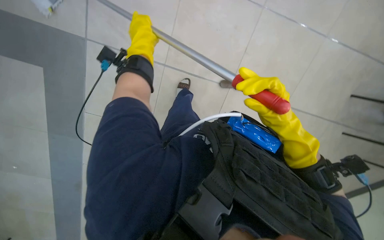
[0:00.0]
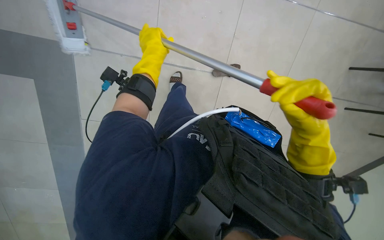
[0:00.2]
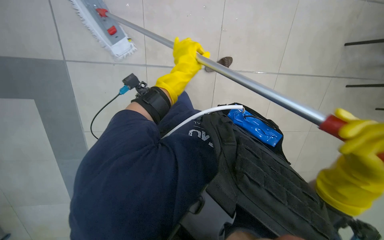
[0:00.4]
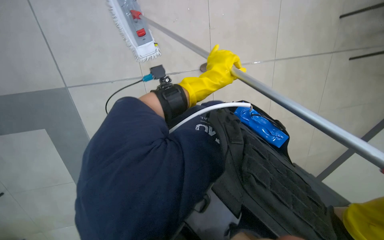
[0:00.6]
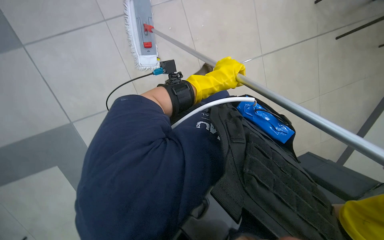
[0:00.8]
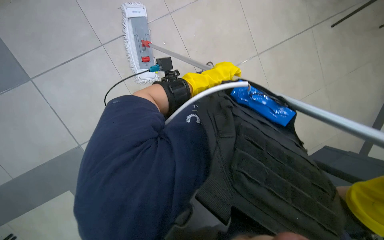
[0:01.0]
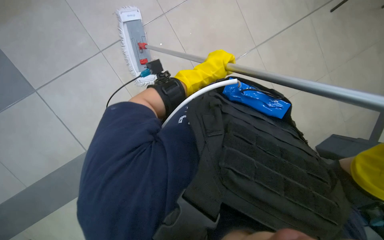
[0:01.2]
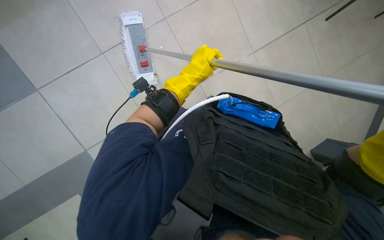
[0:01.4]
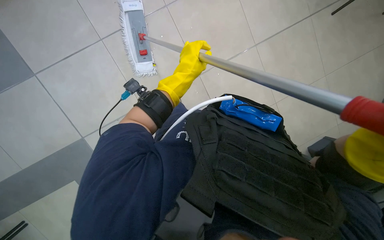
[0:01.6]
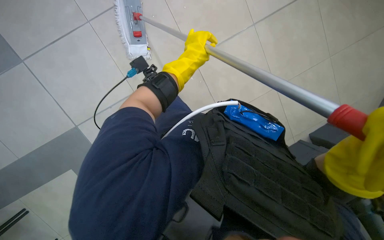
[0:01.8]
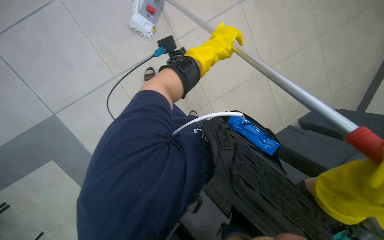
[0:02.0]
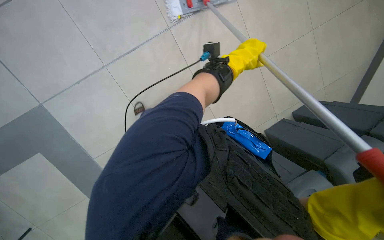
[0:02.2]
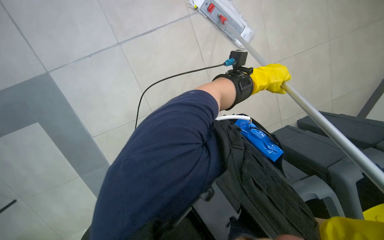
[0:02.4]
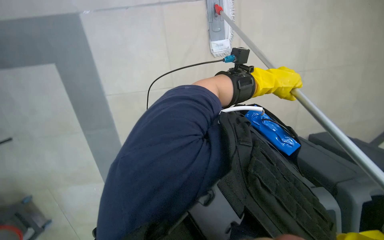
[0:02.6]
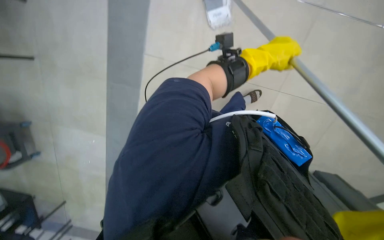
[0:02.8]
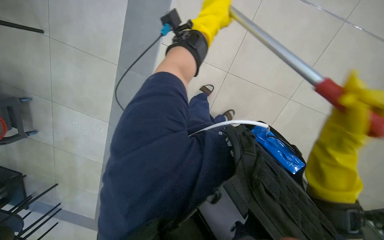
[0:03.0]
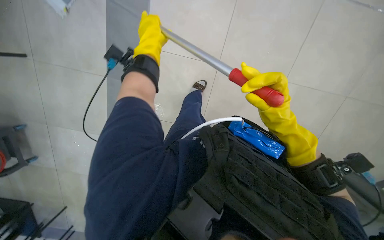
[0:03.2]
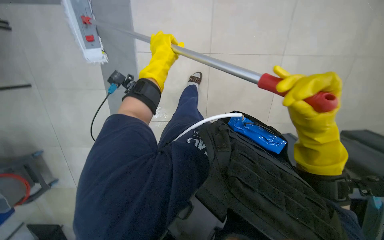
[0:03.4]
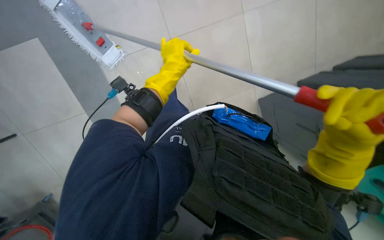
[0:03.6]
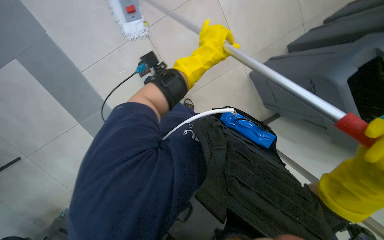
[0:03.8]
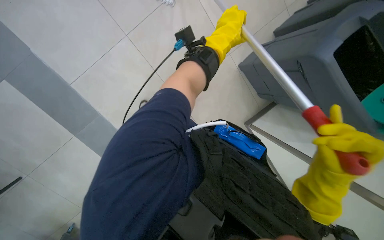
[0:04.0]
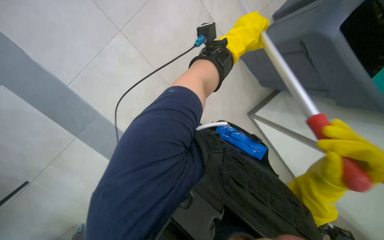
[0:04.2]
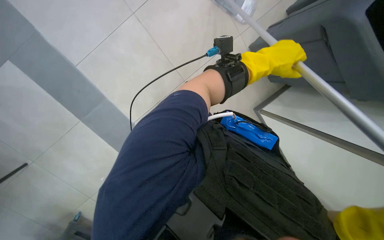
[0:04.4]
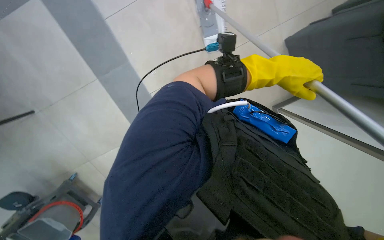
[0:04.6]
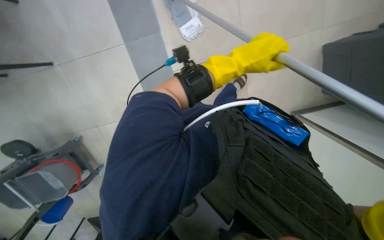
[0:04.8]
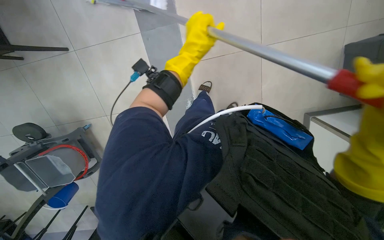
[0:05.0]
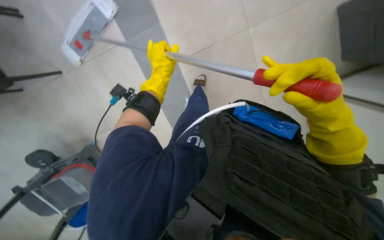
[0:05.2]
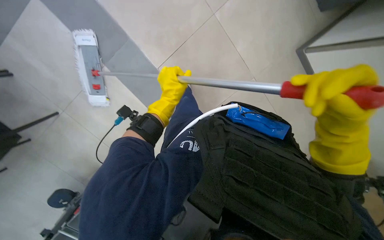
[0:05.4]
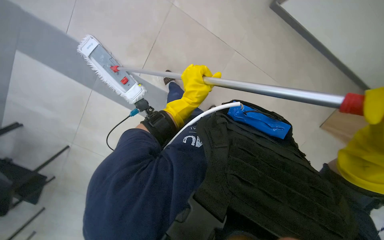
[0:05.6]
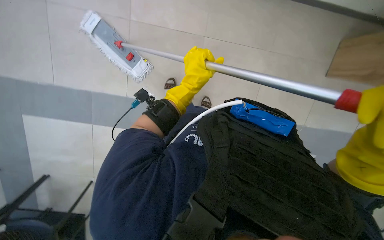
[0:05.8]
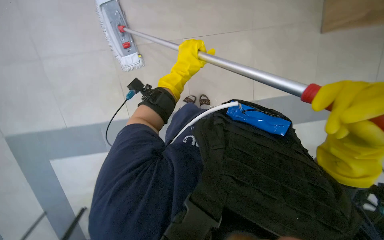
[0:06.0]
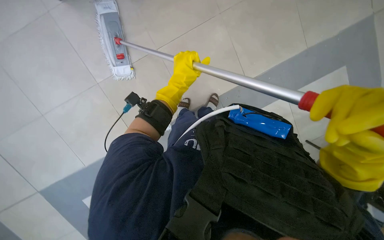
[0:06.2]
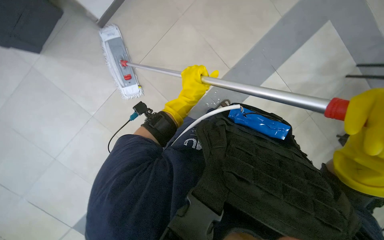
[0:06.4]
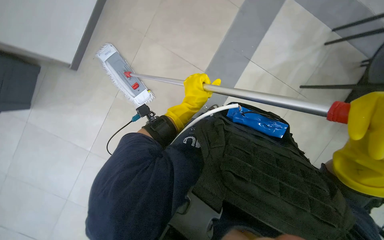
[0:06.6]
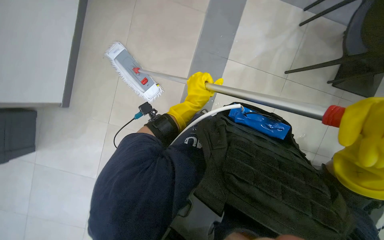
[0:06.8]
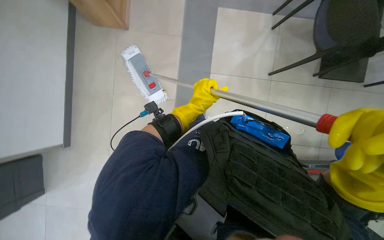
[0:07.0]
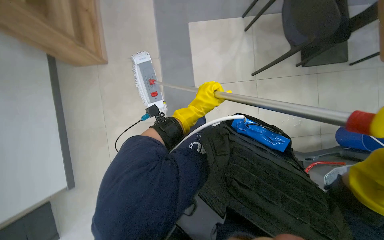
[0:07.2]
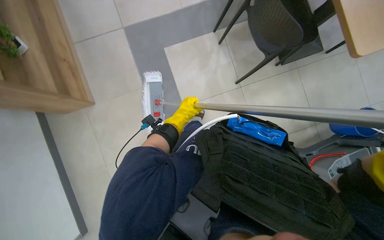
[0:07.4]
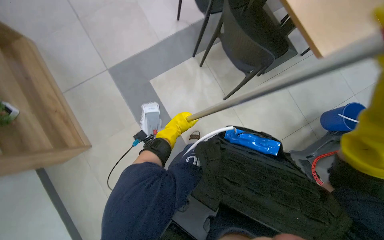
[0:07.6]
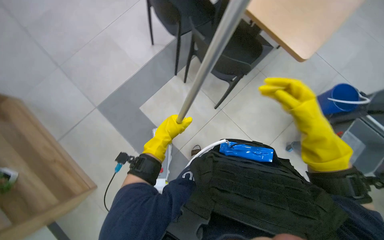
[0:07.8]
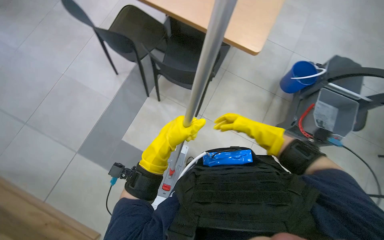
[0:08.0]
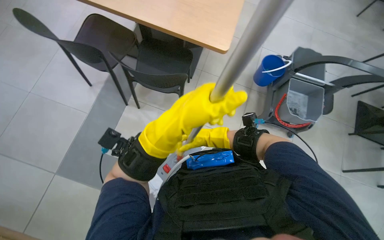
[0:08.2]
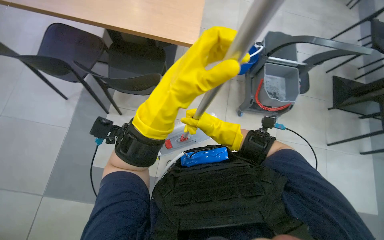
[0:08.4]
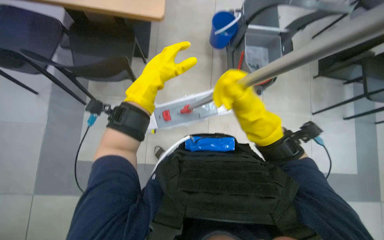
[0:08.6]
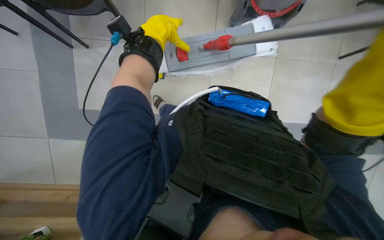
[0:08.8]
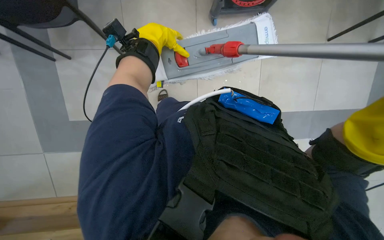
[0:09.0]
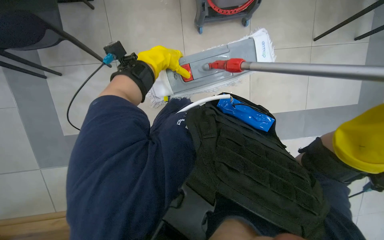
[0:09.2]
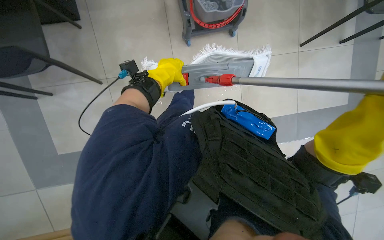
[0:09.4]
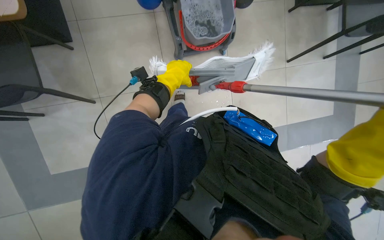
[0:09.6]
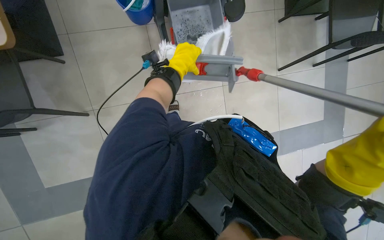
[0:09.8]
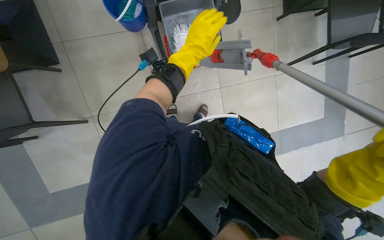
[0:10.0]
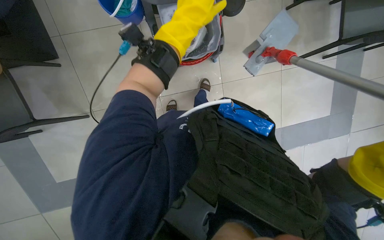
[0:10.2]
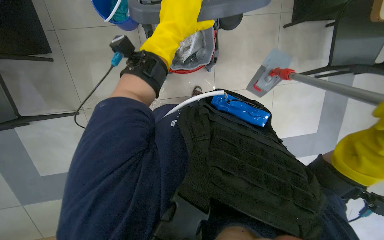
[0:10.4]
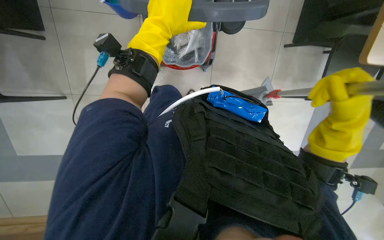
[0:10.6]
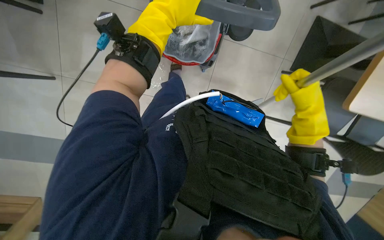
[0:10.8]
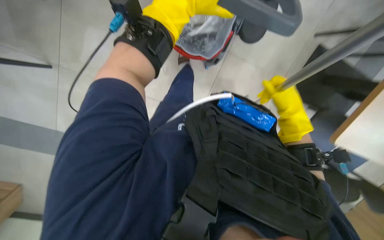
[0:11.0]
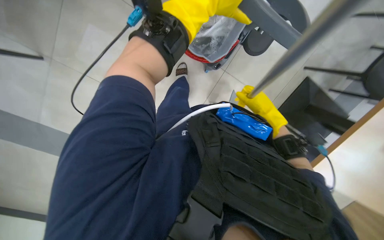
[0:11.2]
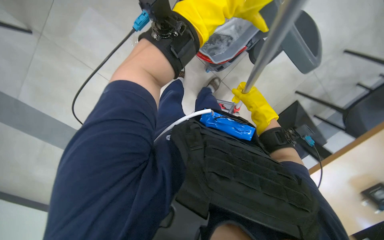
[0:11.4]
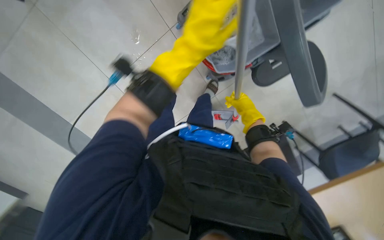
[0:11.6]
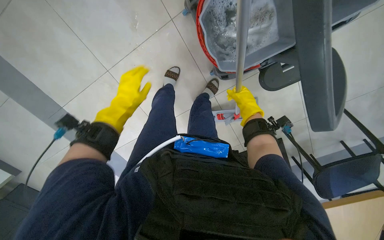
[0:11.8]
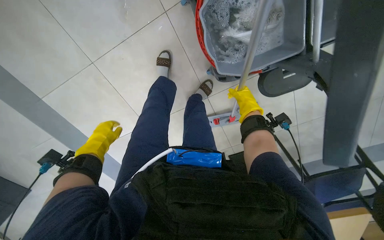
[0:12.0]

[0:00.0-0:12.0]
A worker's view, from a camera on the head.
Job: mopping floor.
The whole recording: Mopping the floor. The worker mops the floor with a mop, periodically dipping it into a bucket on a cleaning cart.
0:00.0 to 0:01.6: The left hand shifts roughly 20 cm down the picture and to the right.
0:01.6 to 0:03.0: The camera pitches downward, by some 15 degrees. The scene rotates clockwise by about 25 degrees. The left hand moves up the picture, some 15 cm, and reaches approximately 10 cm to the right, then returns.
0:03.0 to 0:04.4: The left hand is displaced to the right by approximately 15 cm.
0:04.4 to 0:06.0: The camera sweeps to the left, by approximately 20 degrees. The camera pitches downward, by roughly 25 degrees.
0:06.0 to 0:07.6: The camera pitches upward, by about 20 degrees.
0:07.6 to 0:09.0: The head rotates roughly 45 degrees to the right.
0:10.4 to 0:12.0: The camera is aimed approximately 15 degrees further to the right. The scene rotates clockwise by about 40 degrees.

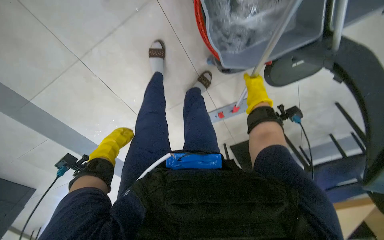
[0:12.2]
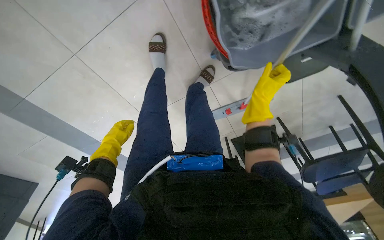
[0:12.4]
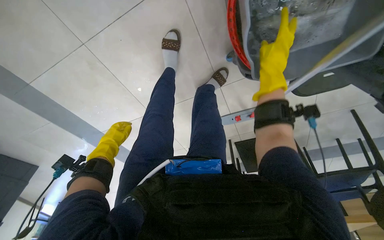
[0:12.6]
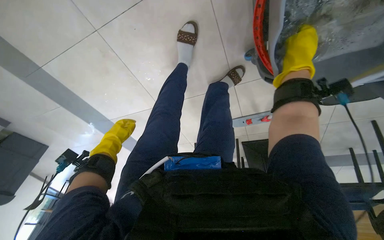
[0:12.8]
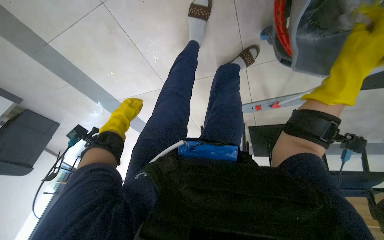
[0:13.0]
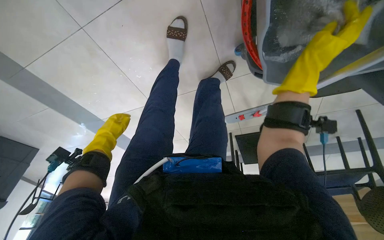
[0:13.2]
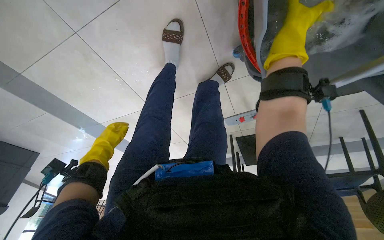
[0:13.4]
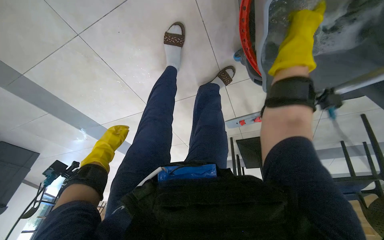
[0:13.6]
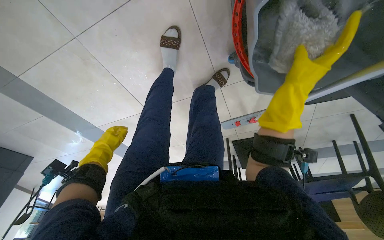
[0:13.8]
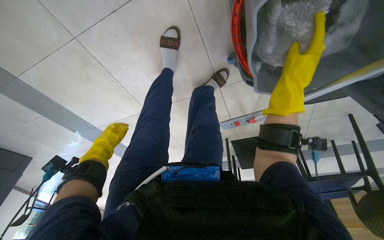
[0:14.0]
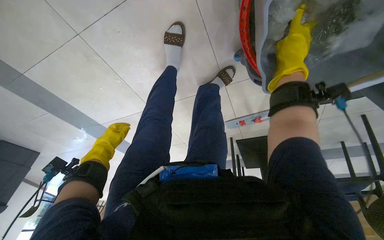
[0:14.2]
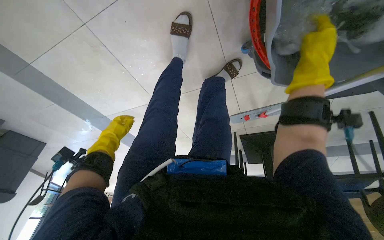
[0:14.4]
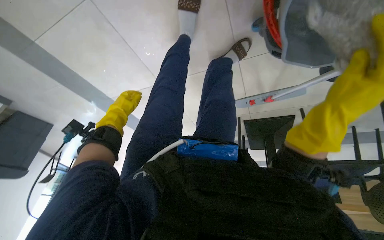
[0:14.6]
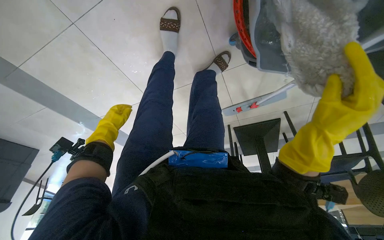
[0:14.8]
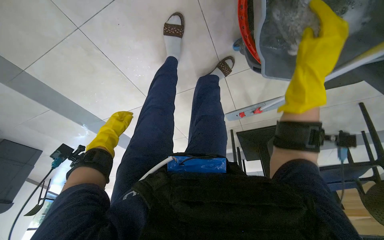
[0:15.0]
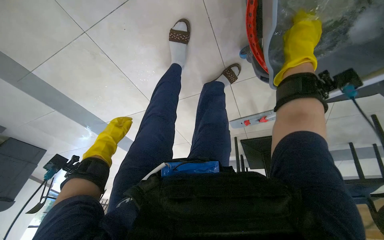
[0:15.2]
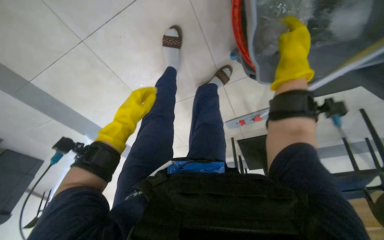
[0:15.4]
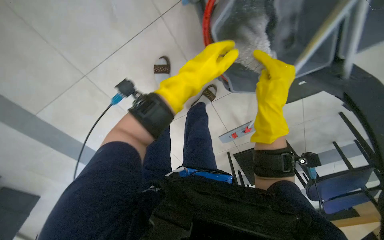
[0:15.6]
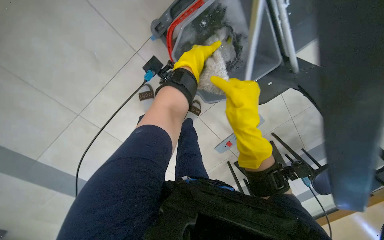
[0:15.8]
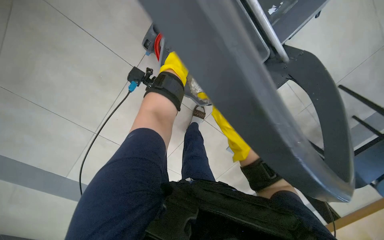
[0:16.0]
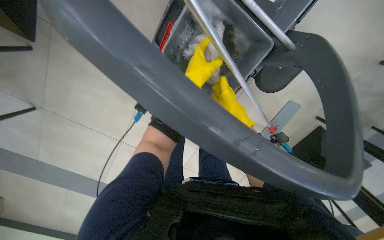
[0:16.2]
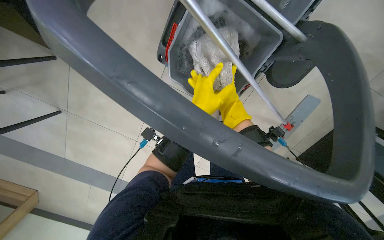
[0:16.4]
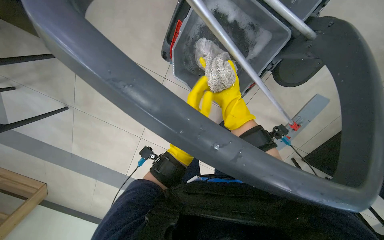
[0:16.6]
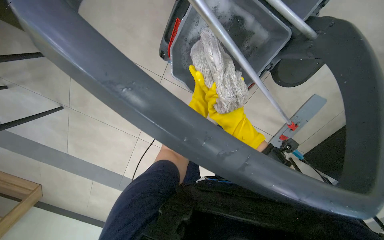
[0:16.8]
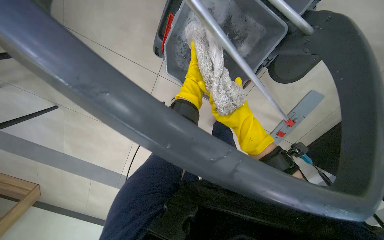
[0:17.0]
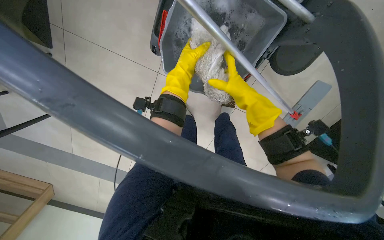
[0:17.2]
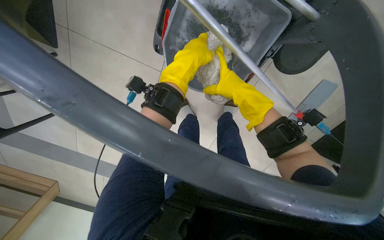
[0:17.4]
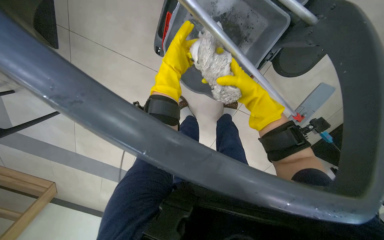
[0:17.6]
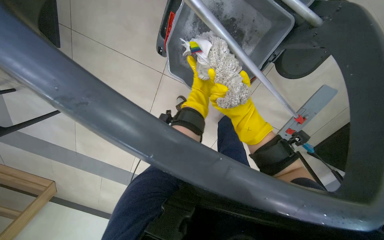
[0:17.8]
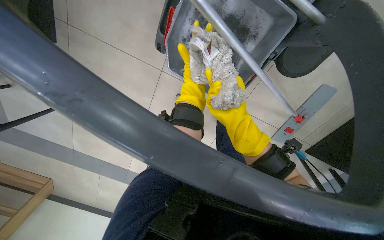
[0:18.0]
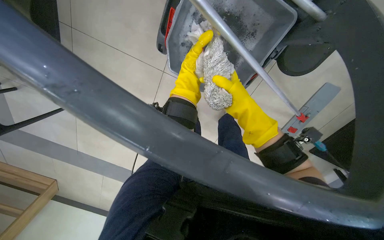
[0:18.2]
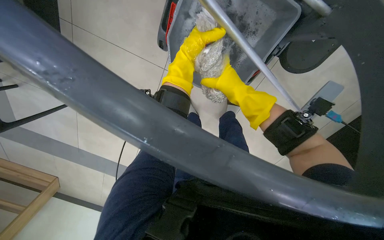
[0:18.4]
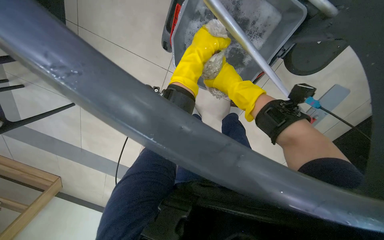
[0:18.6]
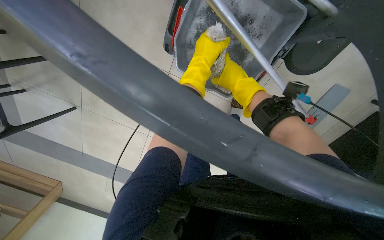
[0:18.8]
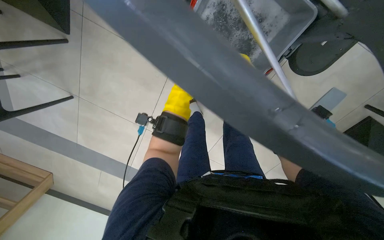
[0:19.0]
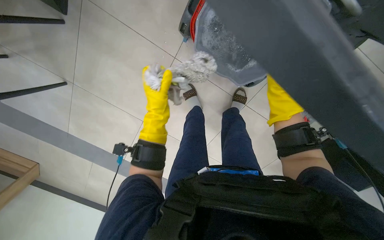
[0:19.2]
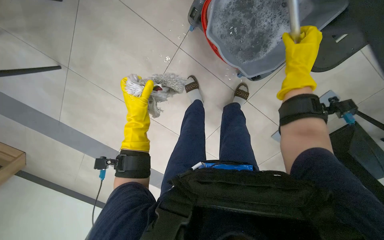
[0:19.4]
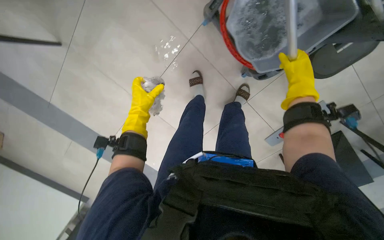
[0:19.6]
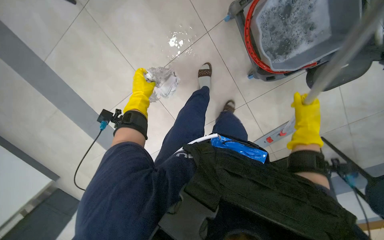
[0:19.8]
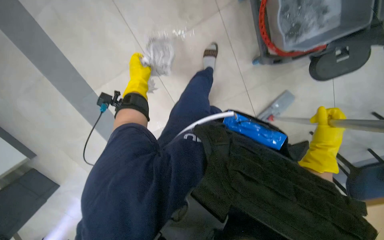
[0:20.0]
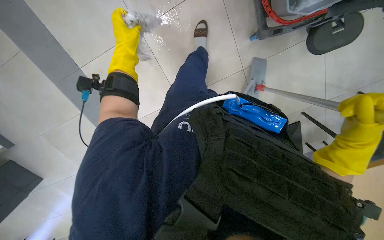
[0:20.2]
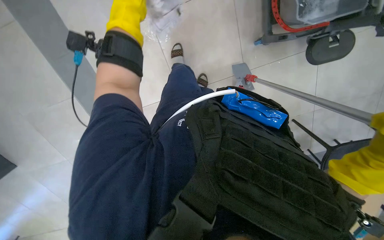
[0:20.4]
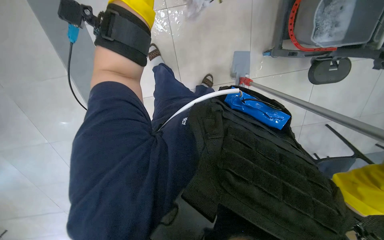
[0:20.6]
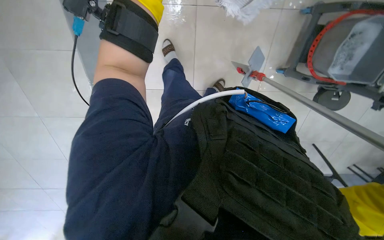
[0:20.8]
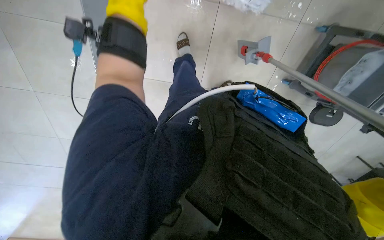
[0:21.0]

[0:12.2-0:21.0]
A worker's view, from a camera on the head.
Job: mopping floor.
The whole recording: Mopping the floor. The worker mops the floor with a mop, periodically dipping it into a bucket on a cleaning cart.
0:12.2 to 0:13.6: The right hand goes nearer and farther, some 30 cm each way, reversing 2 times.
0:13.6 to 0:15.2: The right hand goes up and down the picture, some 20 cm each way, reversing 3 times.
0:15.2 to 0:16.6: The view tips upward by some 20 degrees.
0:16.6 to 0:18.0: The left hand swings nearer and farther, about 20 cm each way, with 3 reversals.
0:19.6 to 0:21.0: The left hand travels nearer to the camera by some 10 cm.
